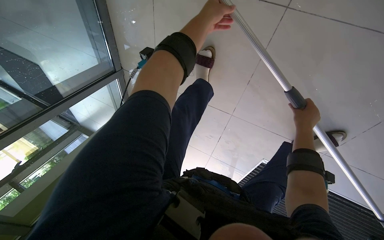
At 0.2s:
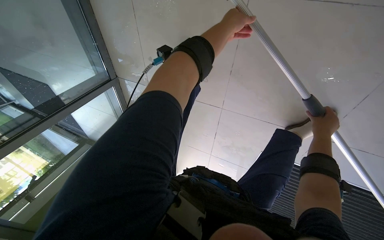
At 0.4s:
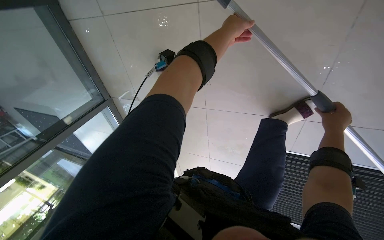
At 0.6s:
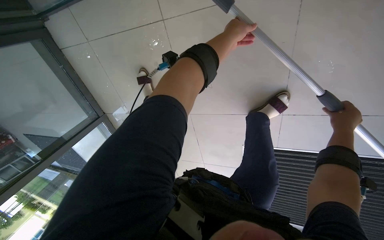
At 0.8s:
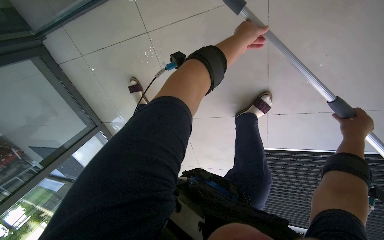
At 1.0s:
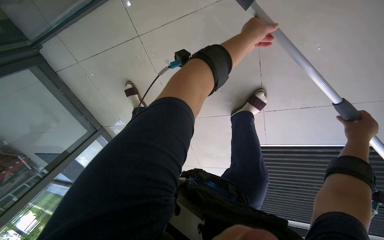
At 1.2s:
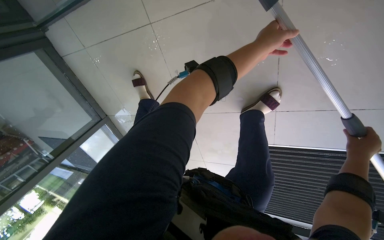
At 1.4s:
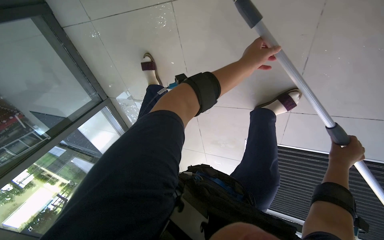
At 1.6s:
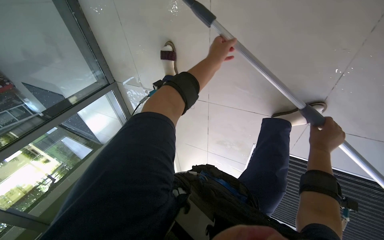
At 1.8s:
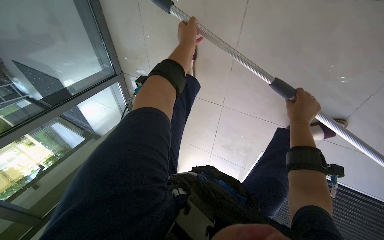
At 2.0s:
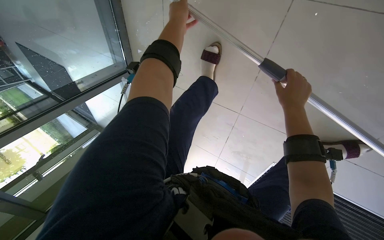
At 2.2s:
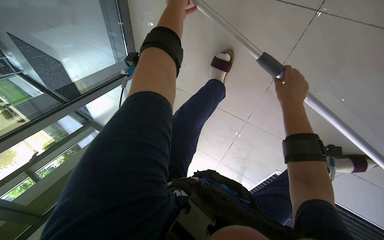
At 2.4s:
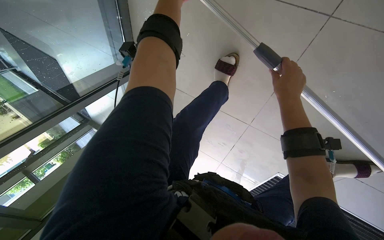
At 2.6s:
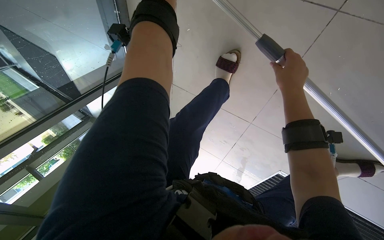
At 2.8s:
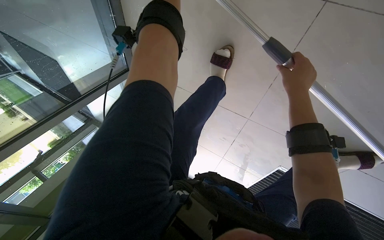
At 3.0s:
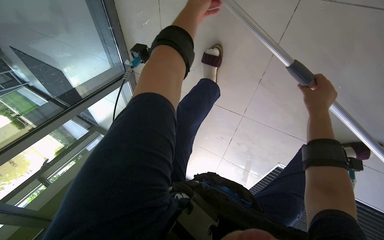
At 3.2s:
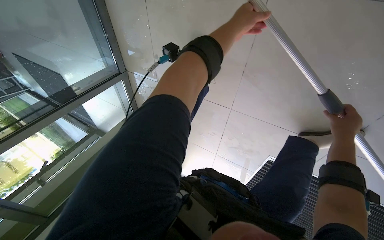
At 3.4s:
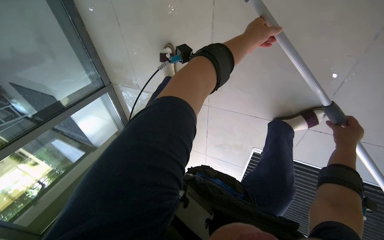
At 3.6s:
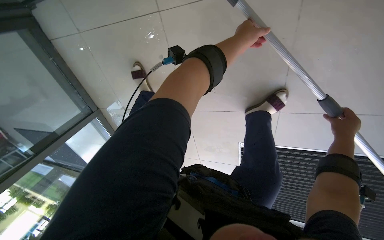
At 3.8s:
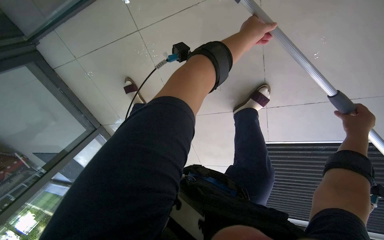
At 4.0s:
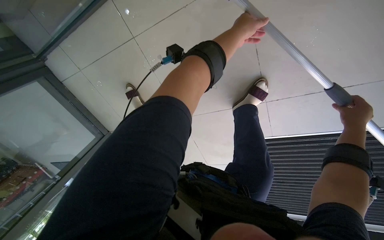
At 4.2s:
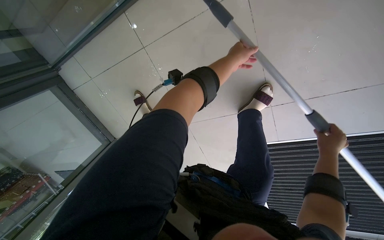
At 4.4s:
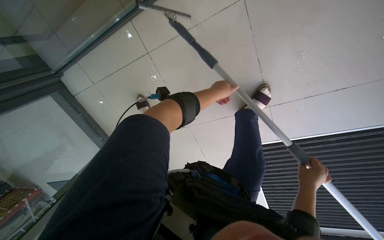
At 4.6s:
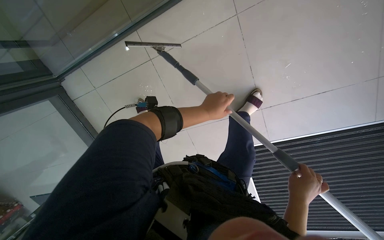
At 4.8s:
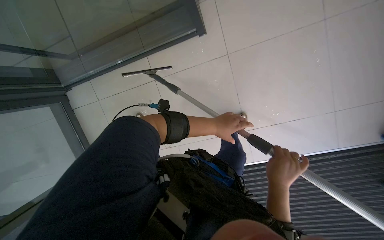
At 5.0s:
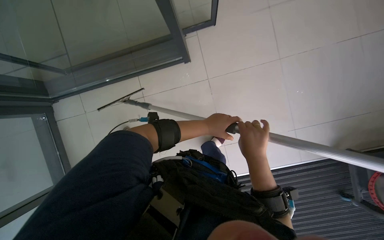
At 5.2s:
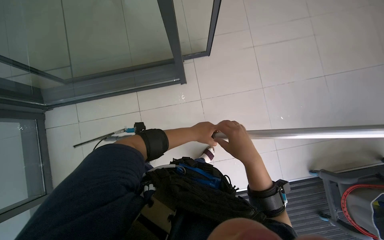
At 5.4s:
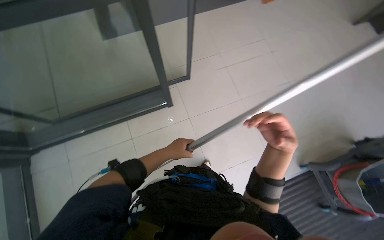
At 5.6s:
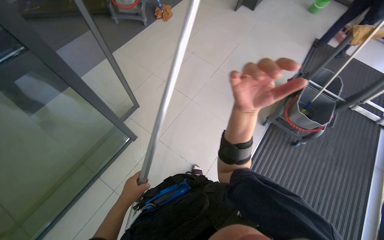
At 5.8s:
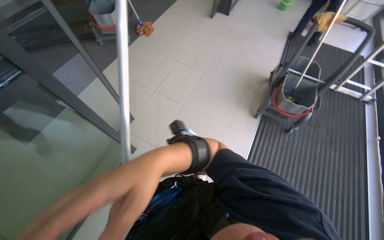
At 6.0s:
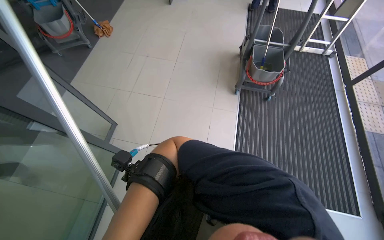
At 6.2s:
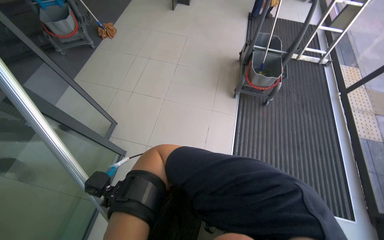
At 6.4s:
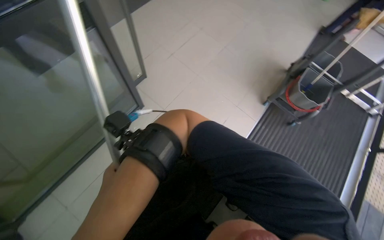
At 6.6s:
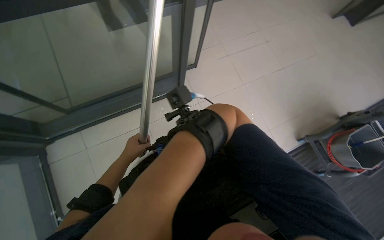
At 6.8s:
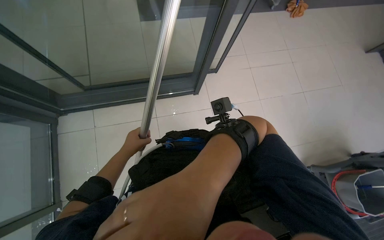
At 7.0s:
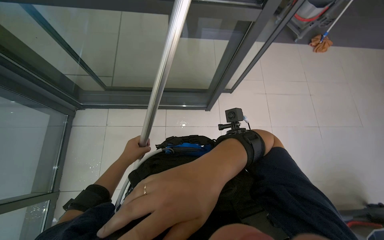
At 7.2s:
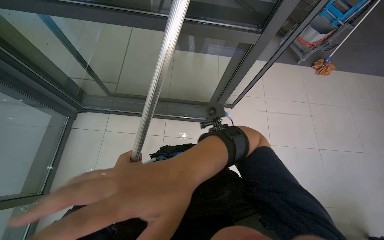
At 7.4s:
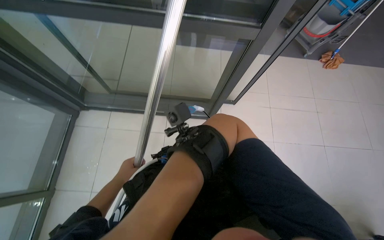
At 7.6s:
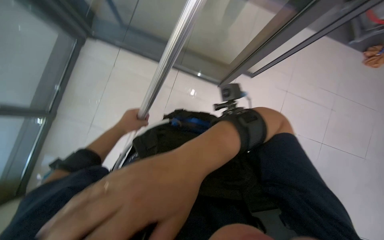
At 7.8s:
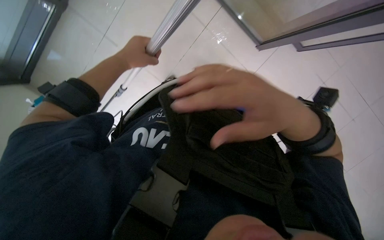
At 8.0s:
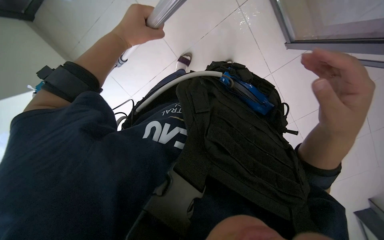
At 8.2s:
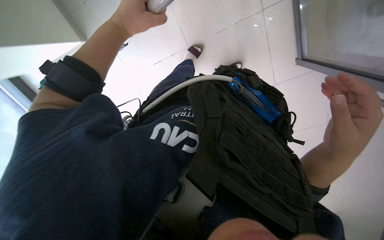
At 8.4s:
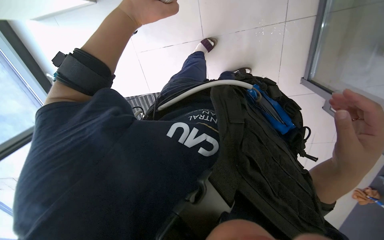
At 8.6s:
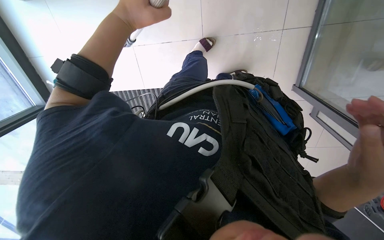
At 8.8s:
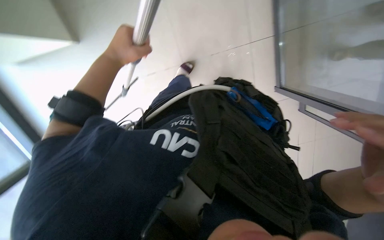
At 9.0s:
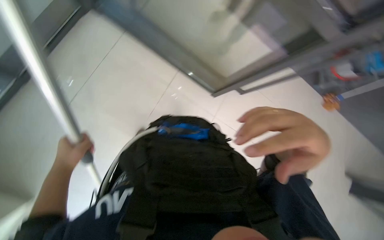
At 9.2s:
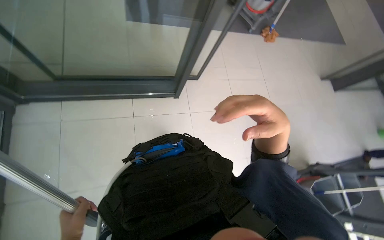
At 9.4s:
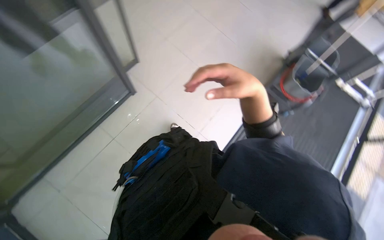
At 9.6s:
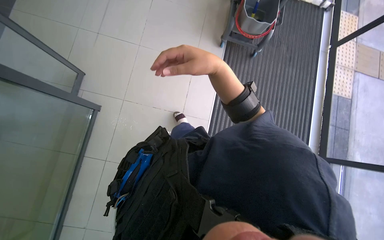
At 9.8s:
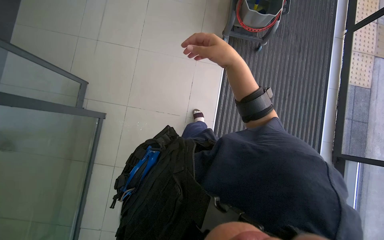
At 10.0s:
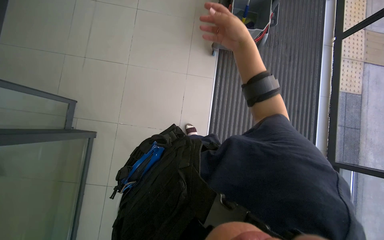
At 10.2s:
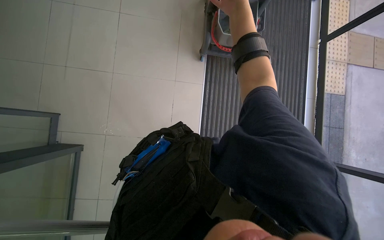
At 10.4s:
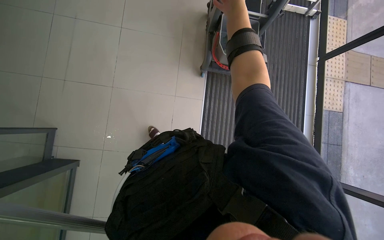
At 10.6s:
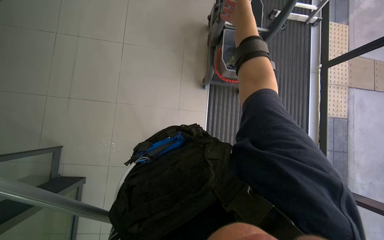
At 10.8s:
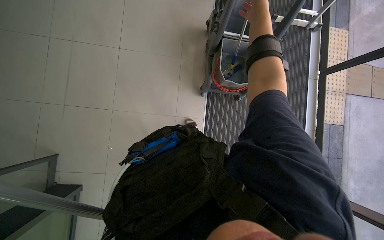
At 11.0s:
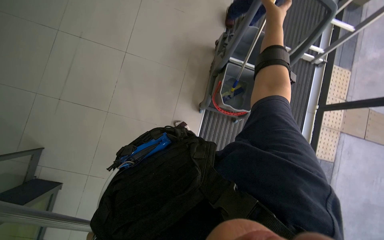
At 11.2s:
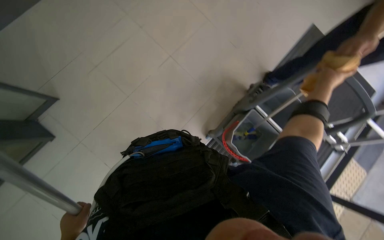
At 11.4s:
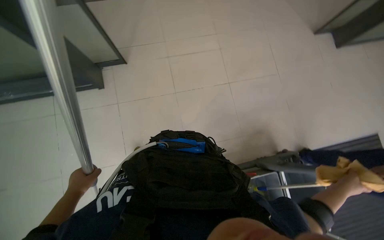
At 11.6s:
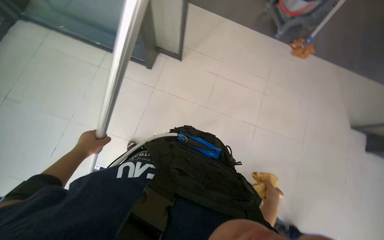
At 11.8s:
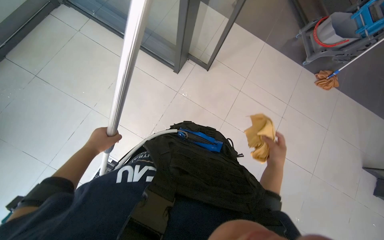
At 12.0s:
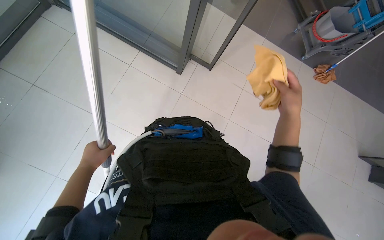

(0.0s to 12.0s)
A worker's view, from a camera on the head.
Job: cleaning windows.
The whole recording: Cleaning glass. The worker cleans the glass using a long-handled squeegee and cloth.
0.0s - 1.6s: The right hand goes about 10 cm down the picture, and reaches roughly 30 cm to the right, then returns, while the left hand reaches roughly 35 cm to the right, then returns.
3.0s - 4.4s: The hands both shift down the picture by some 15 cm.
4.4s - 6.0s: The head travels approximately 60 cm. The head rotates roughly 65 degrees to the right. The view tips upward by approximately 40 degrees.
6.0s - 7.6s: The wearer looks roughly 95 degrees further to the left.
7.6s - 9.0s: The scene turns approximately 30 degrees clockwise in the picture.
9.0s - 10.4s: The head travels roughly 60 cm. Everything in view rotates some 60 degrees counterclockwise.
10.4s - 12.0s: The head turns to the left by roughly 105 degrees. The wearer looks roughly 15 degrees further upward.

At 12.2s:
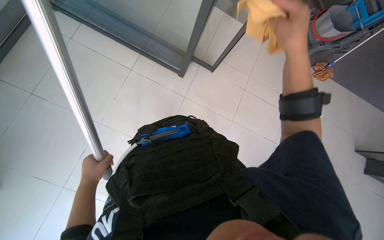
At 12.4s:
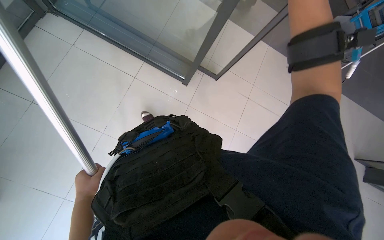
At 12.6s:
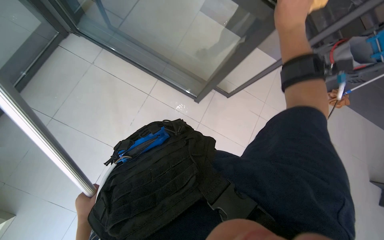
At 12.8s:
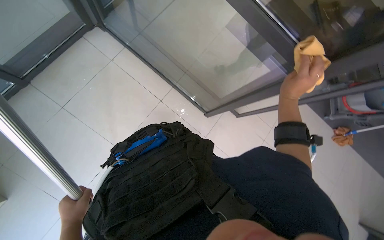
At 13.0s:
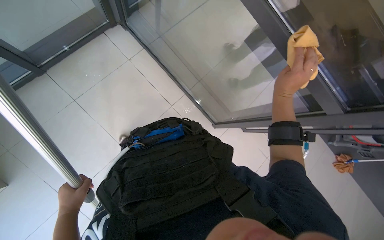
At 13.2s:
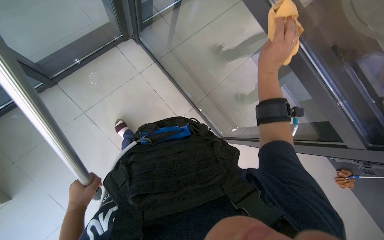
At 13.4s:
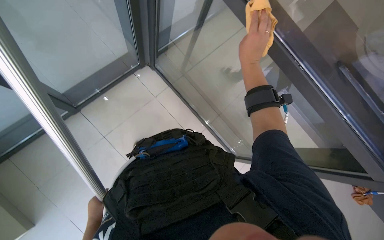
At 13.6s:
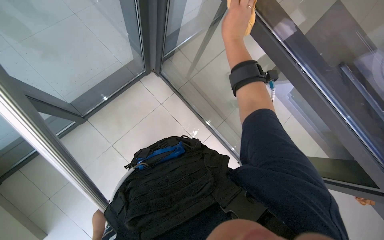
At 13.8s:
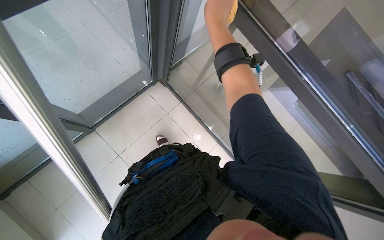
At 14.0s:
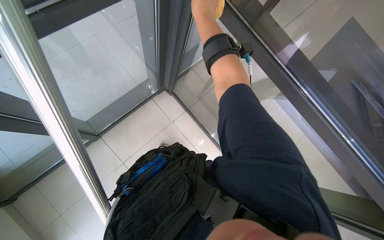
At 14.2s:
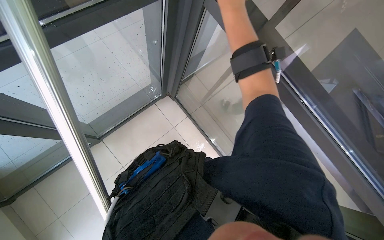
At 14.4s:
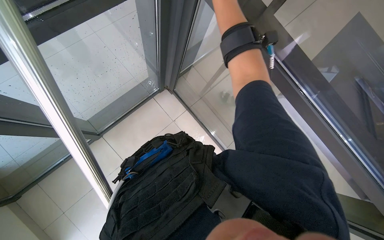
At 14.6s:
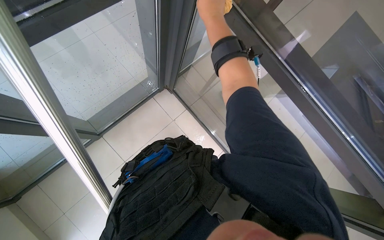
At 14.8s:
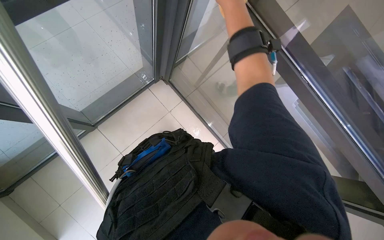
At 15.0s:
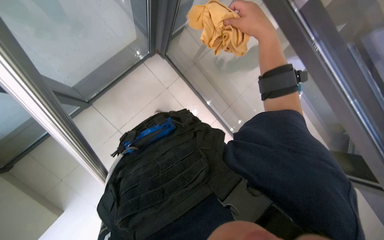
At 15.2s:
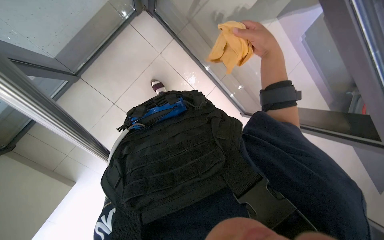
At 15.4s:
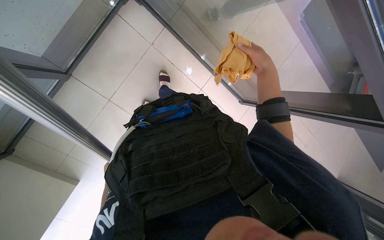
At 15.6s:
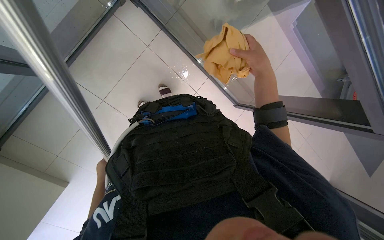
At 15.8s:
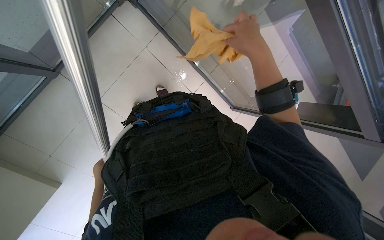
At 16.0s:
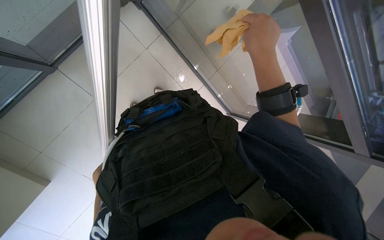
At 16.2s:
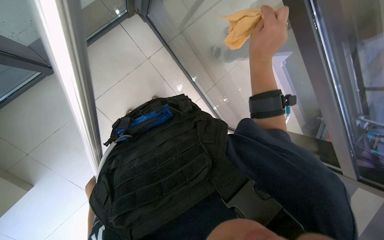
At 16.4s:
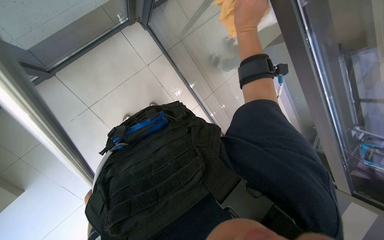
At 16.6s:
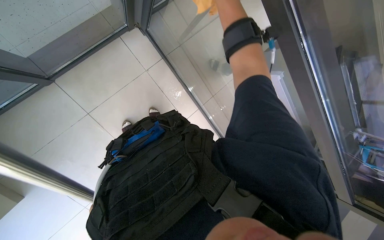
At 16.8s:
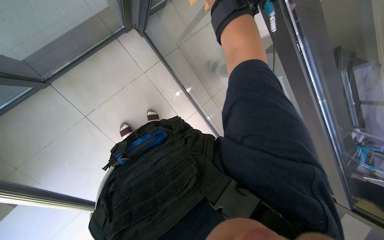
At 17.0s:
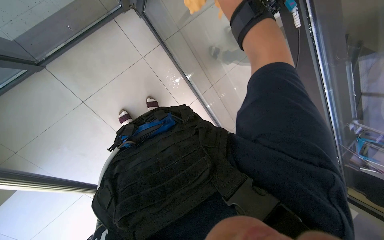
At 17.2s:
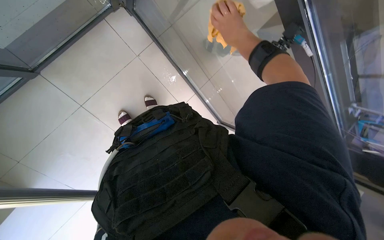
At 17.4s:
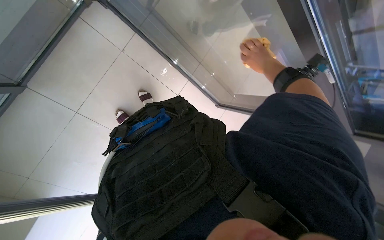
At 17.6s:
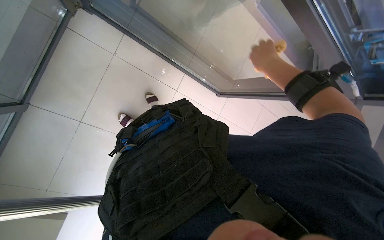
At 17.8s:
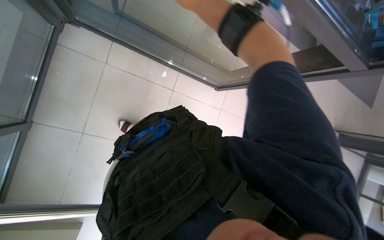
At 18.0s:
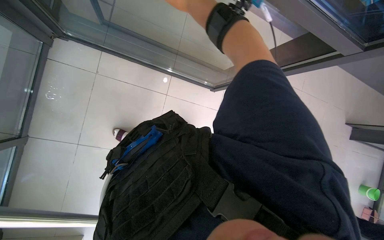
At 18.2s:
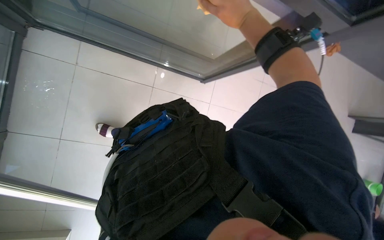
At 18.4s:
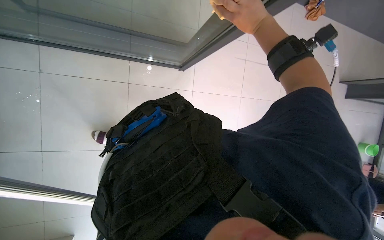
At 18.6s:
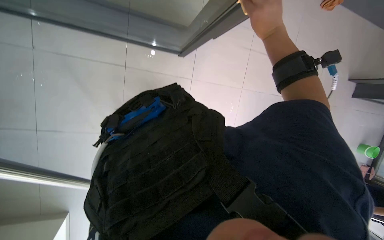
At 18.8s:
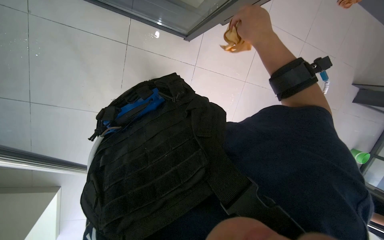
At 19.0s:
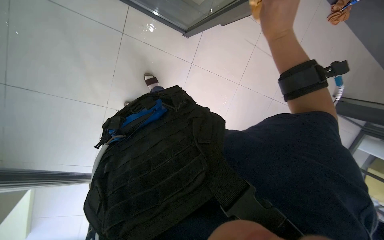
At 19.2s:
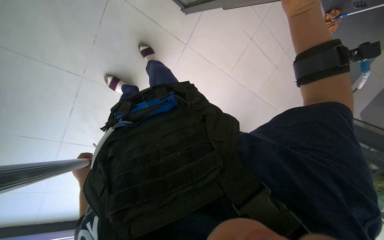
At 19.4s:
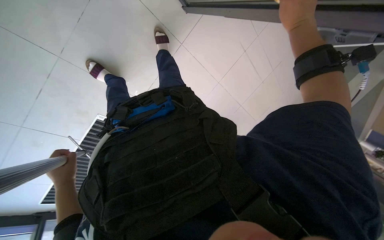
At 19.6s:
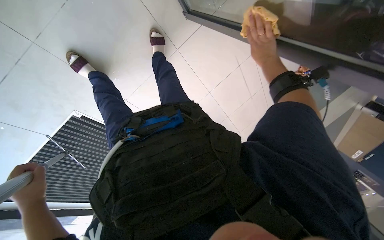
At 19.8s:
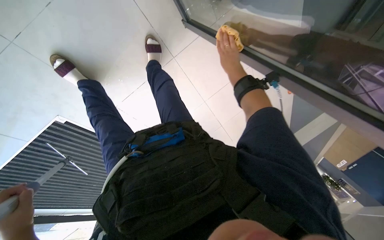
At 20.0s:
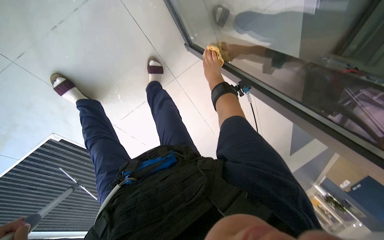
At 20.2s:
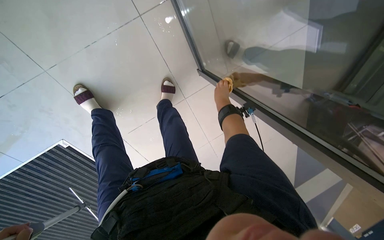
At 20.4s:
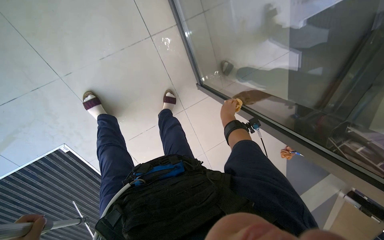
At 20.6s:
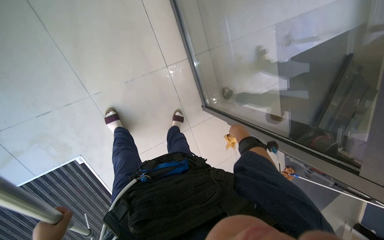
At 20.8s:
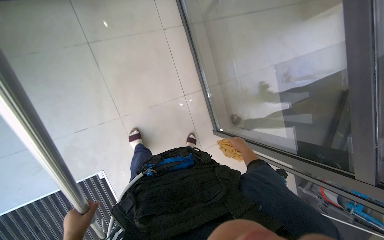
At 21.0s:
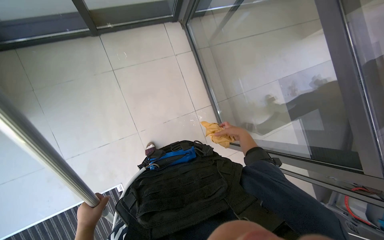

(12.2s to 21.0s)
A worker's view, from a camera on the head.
Job: cleaning windows.
The whole recording: Cleaning glass. The worker cleans the glass using a long-handled squeegee and cloth.
16.6s - 18.0s: The wearer looks some 15 degrees further downward. The scene turns about 35 degrees counterclockwise in the picture.
18.0s - 19.6s: The wearer looks some 25 degrees further downward.
19.6s - 21.0s: The head travels about 60 cm. The camera pitches upward, by approximately 50 degrees.
